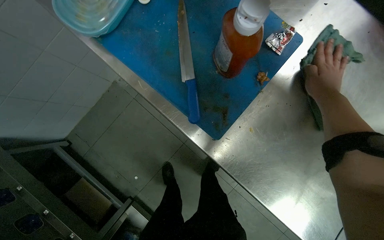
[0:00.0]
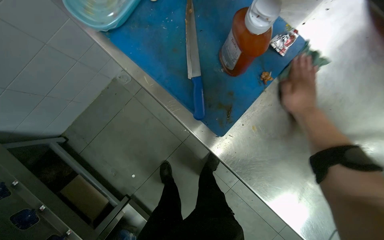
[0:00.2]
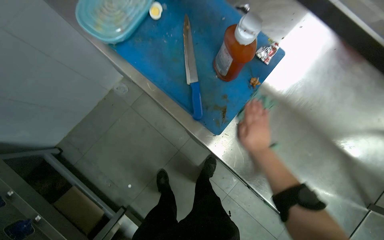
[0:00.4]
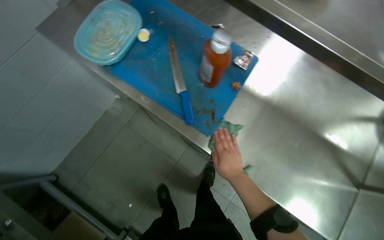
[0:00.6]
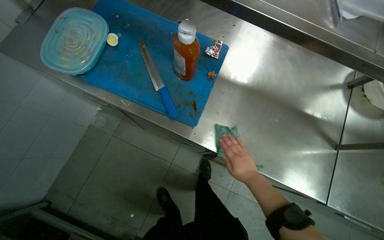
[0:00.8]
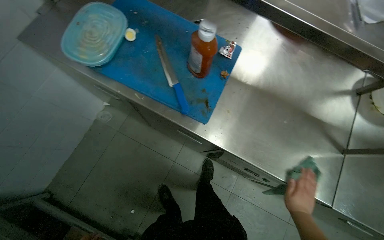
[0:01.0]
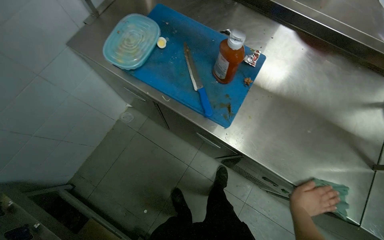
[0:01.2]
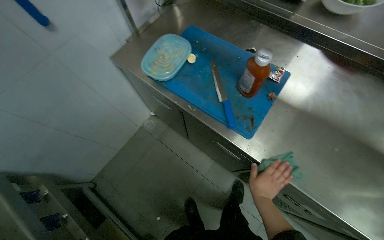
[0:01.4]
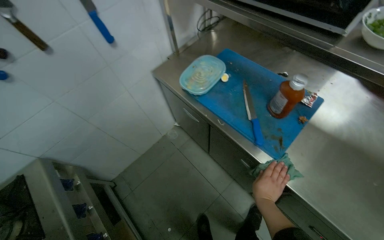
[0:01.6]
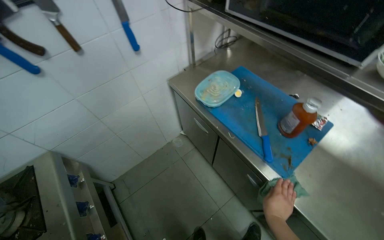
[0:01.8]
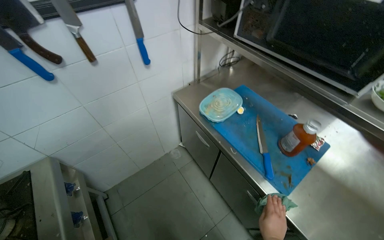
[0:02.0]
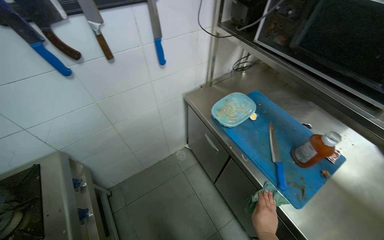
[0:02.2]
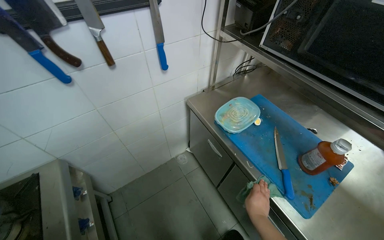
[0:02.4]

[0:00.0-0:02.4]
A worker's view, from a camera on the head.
Job: cleaning kitchen.
The whole recording: Wiping kitchen counter. The worker wipes the stainless steel kitchen counter with a green cloth.
0:00.0 to 0:01.2: The wearer looks approximately 15 degrees further upward. The right hand heads down the picture, covering some 50 cm.
0:01.2 to 0:02.4: The wearer looks roughly 25 degrees further to the left. The camera pitches upward, by some 20 degrees.

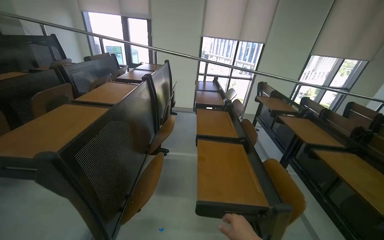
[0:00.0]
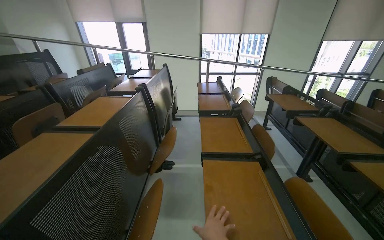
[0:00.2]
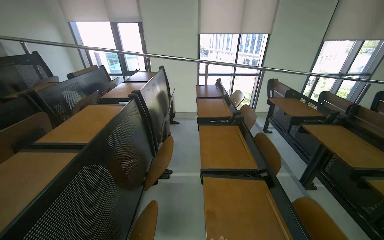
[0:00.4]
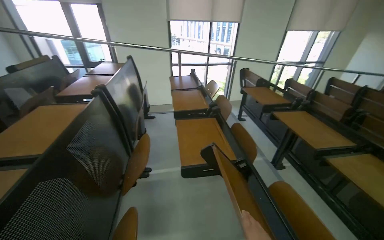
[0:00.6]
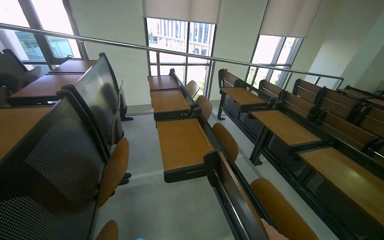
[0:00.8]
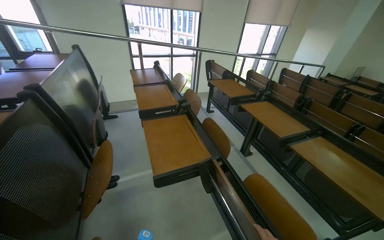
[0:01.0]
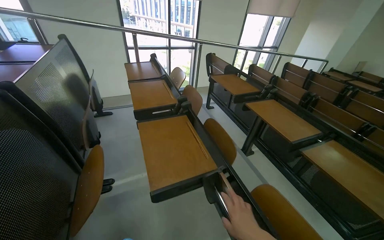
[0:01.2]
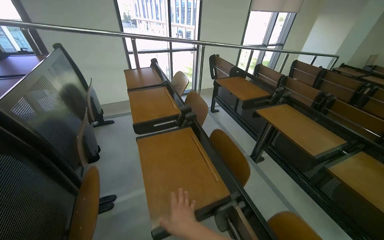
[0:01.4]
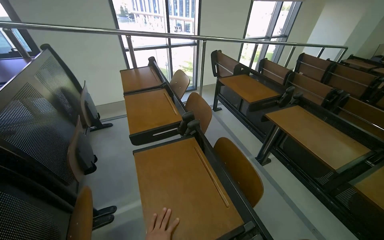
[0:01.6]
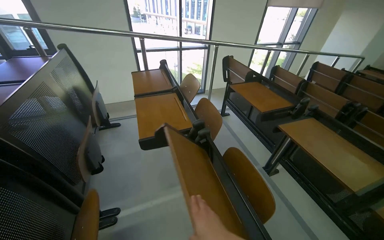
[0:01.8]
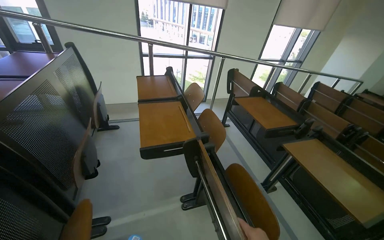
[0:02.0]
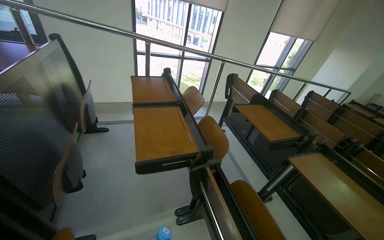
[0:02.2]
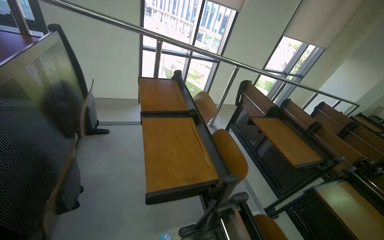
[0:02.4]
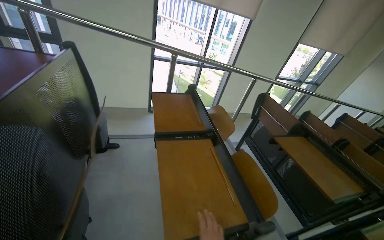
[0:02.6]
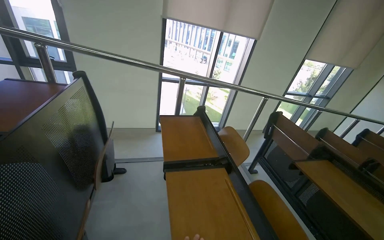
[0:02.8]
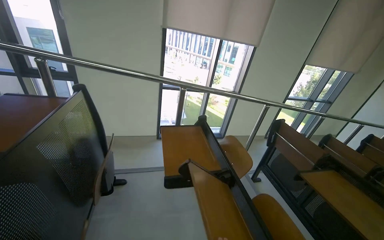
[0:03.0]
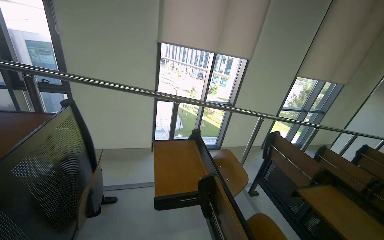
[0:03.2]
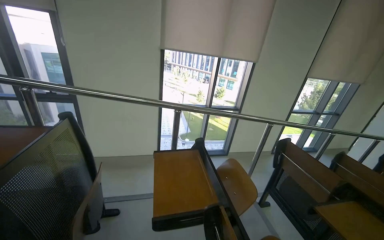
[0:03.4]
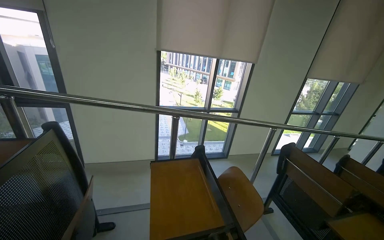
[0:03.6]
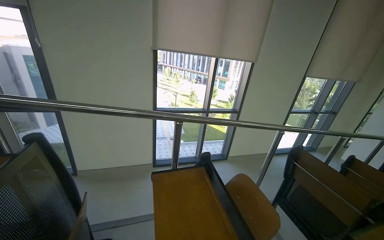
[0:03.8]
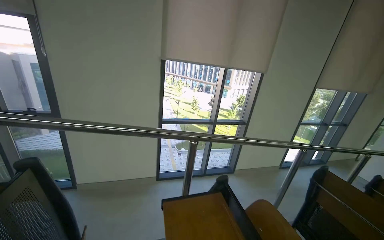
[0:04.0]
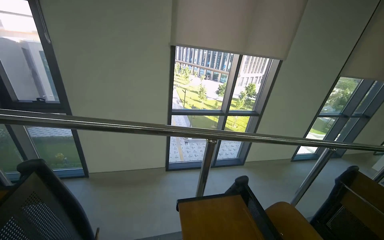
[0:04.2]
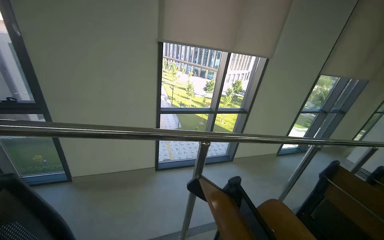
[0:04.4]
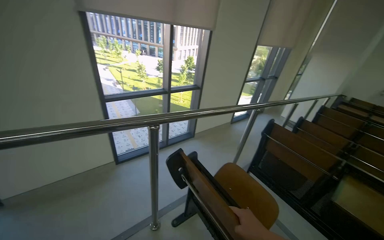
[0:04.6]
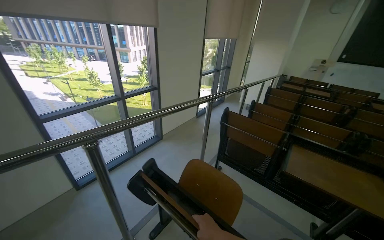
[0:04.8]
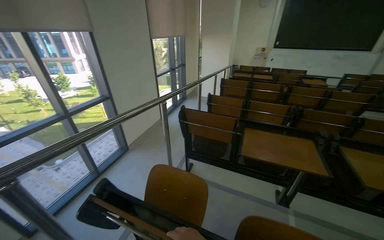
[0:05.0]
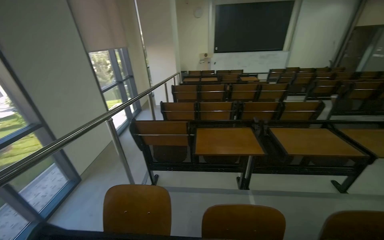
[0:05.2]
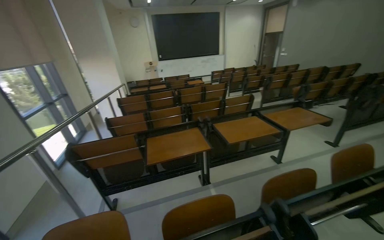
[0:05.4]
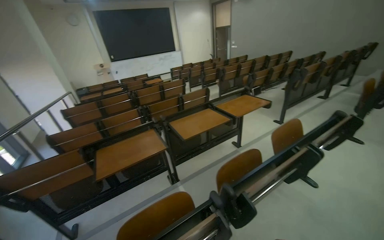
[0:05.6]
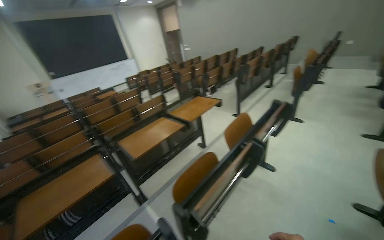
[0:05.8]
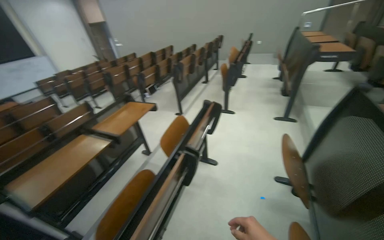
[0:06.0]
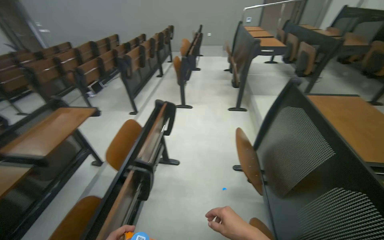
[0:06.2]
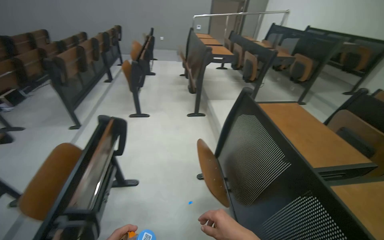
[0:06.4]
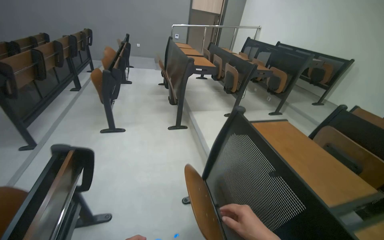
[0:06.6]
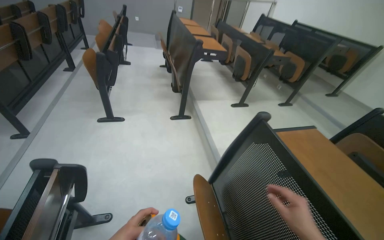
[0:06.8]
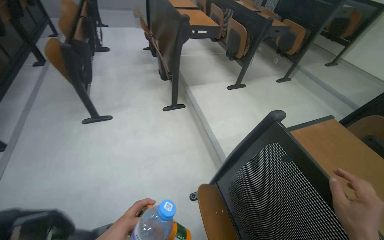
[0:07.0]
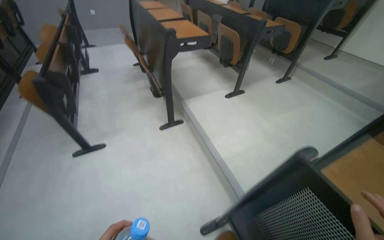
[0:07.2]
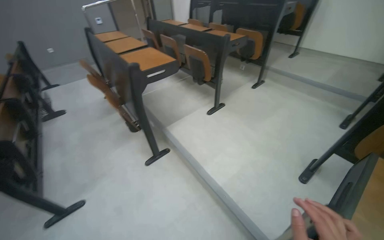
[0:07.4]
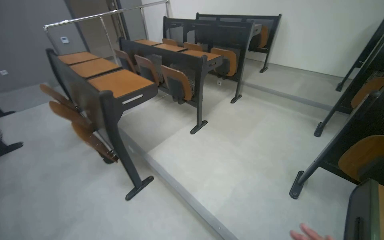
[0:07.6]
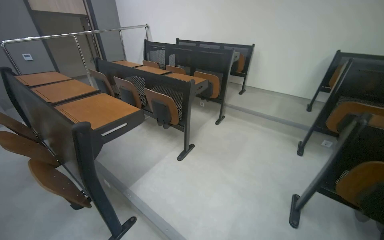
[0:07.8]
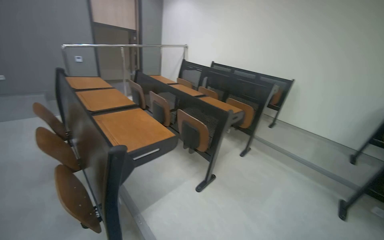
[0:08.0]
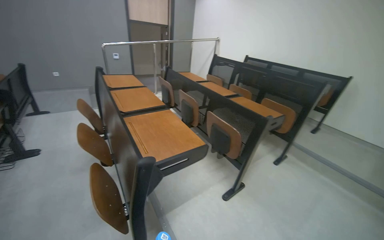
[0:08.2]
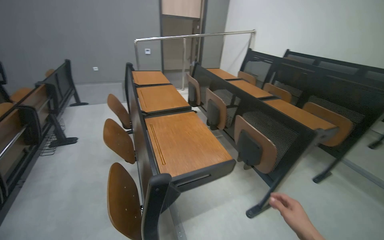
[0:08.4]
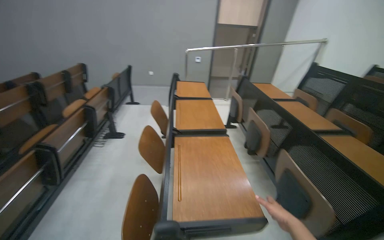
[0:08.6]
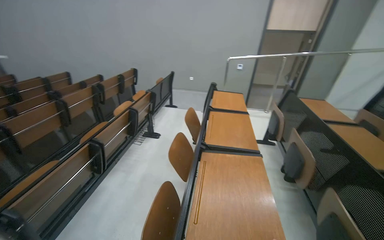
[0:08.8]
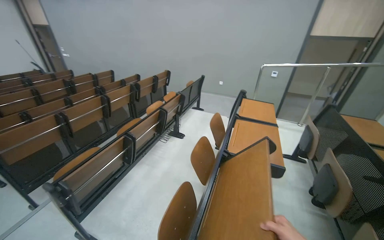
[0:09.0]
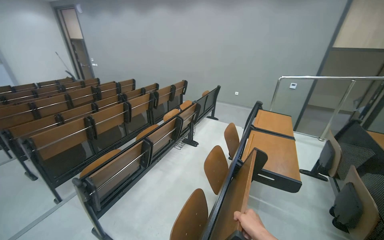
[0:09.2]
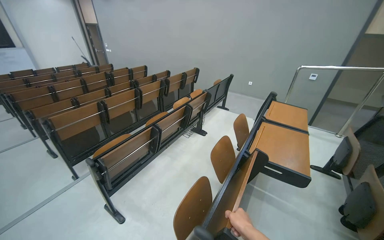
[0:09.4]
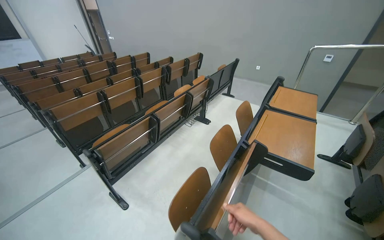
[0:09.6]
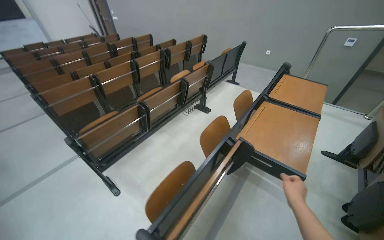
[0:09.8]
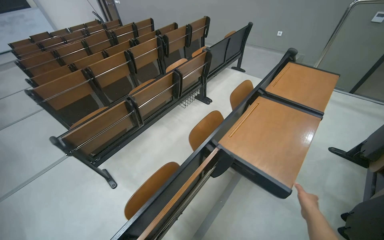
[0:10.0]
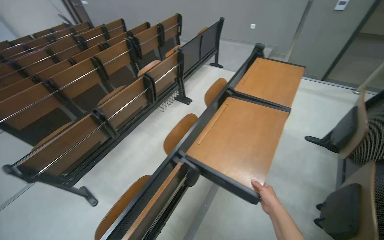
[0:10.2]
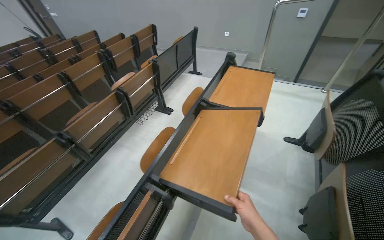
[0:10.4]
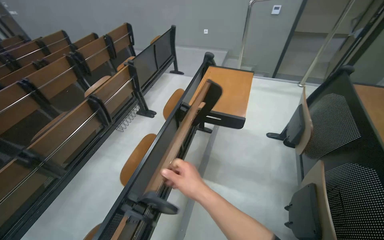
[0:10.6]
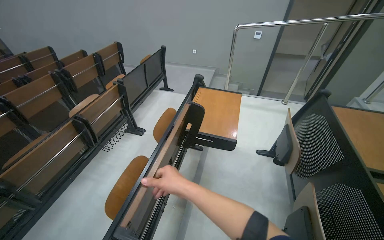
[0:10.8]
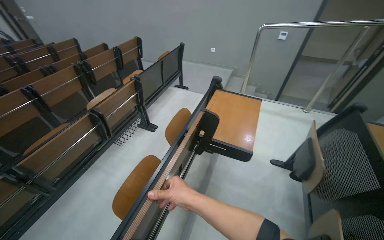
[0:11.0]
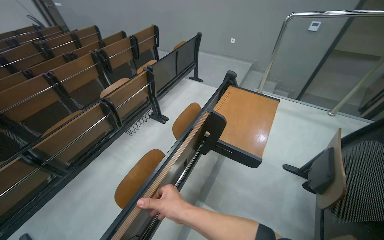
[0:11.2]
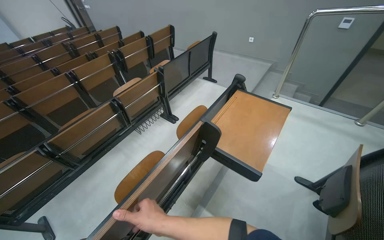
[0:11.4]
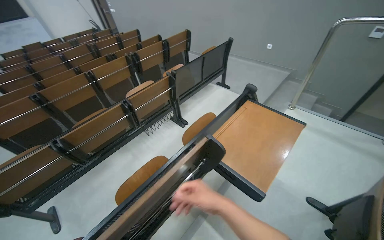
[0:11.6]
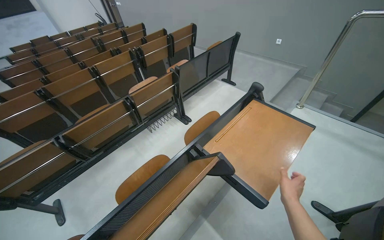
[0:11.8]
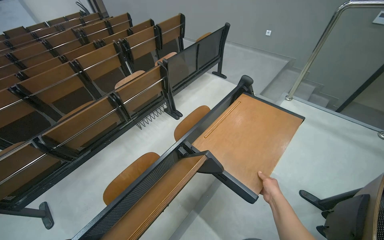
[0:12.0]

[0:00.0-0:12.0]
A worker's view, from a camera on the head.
Job: organizing items.
The whole recording: Folding down lecture hall desks. The worker continues walking through the lecture hall, folding down the desks.
0:00.0 to 0:01.6: The wearer moves roughly 90 cm. The head rotates approximately 25 degrees to the right. The camera pitches downward, by approximately 10 degrees.
0:01.6 to 0:03.0: The camera is carried roughly 70 cm.
0:03.0 to 0:04.4: The camera is carried about 60 cm.
0:04.4 to 0:06.0: The camera is carried approximately 80 cm. The wearer looks roughly 140 degrees further to the right.
0:06.0 to 0:07.6: The camera travels some 1.5 m. The wearer's head swings about 70 degrees to the right.
0:07.6 to 0:09.0: The camera travels about 80 cm. The head turns to the left by some 70 degrees. The camera pitches upward, by about 15 degrees.
0:09.0 to 0:10.4: The camera travels roughly 70 cm. The view tilts approximately 15 degrees downward.
0:10.4 to 0:12.0: The camera is carried roughly 40 cm. The head turns to the left by approximately 15 degrees.

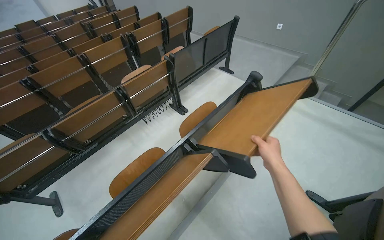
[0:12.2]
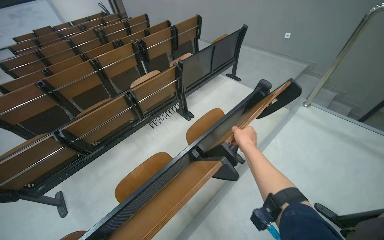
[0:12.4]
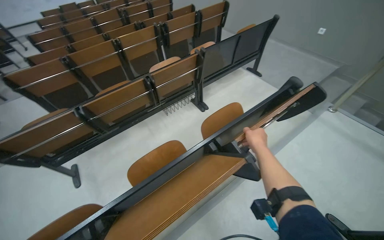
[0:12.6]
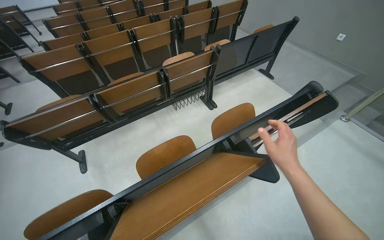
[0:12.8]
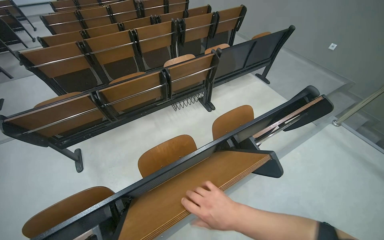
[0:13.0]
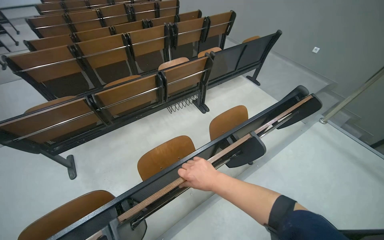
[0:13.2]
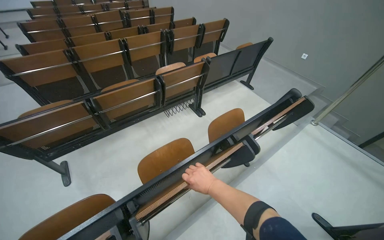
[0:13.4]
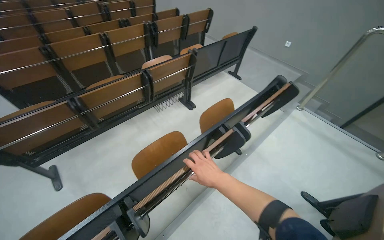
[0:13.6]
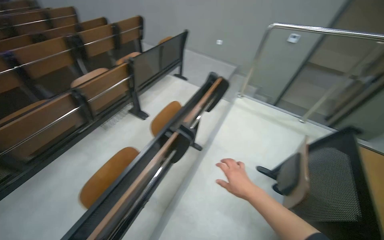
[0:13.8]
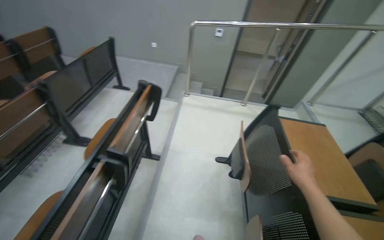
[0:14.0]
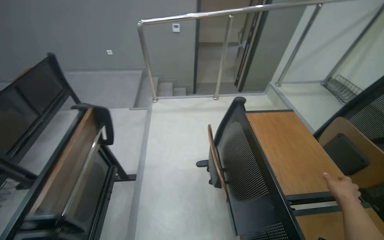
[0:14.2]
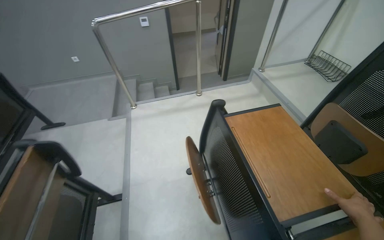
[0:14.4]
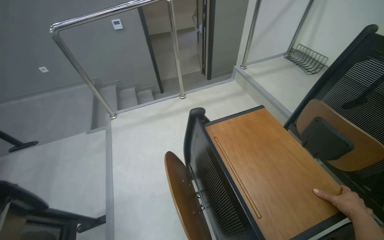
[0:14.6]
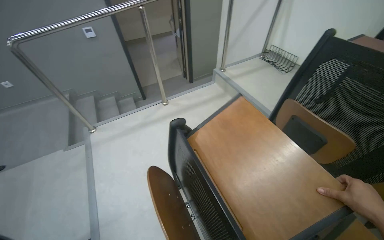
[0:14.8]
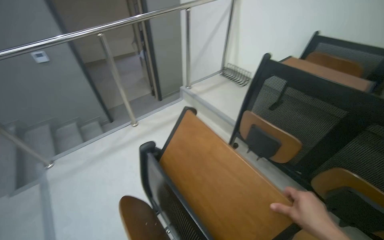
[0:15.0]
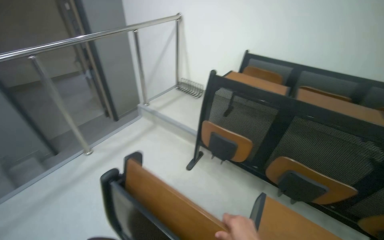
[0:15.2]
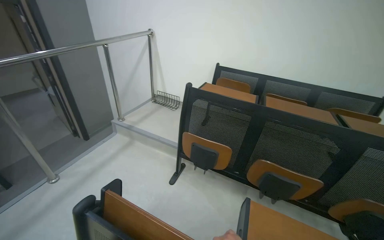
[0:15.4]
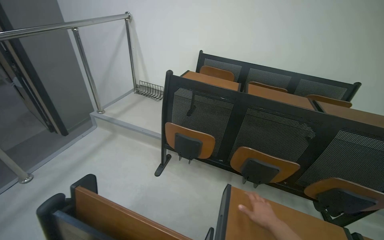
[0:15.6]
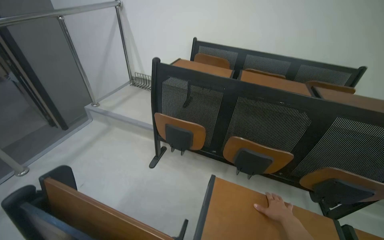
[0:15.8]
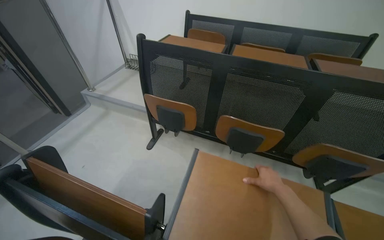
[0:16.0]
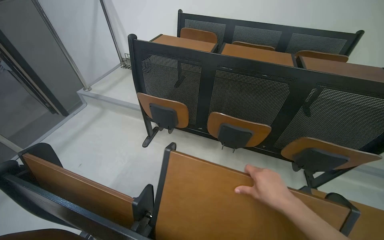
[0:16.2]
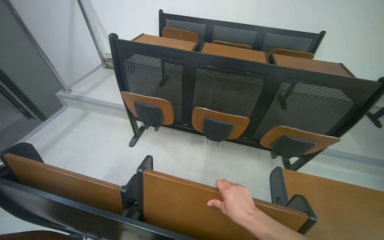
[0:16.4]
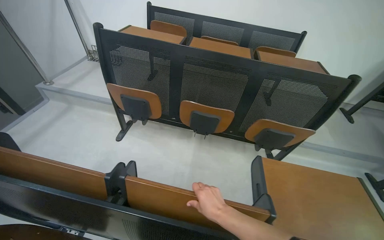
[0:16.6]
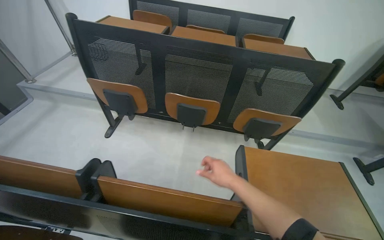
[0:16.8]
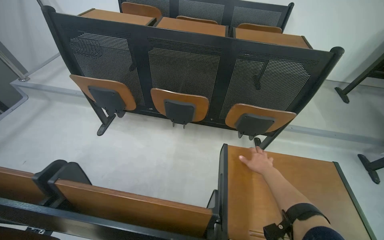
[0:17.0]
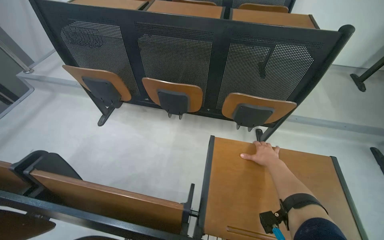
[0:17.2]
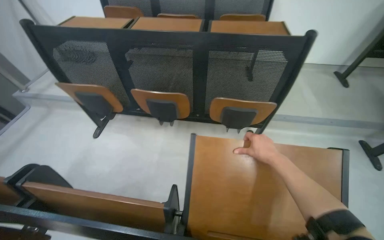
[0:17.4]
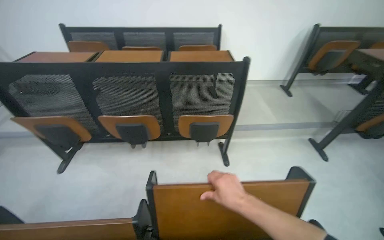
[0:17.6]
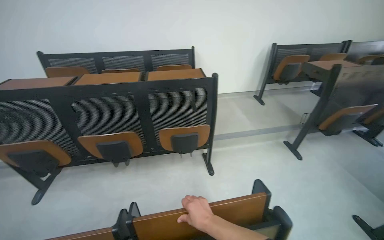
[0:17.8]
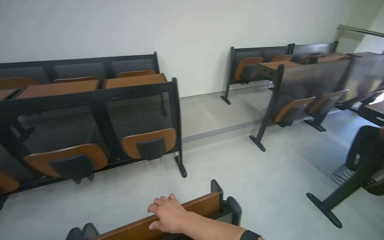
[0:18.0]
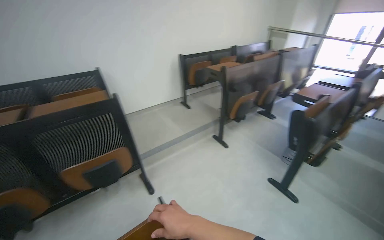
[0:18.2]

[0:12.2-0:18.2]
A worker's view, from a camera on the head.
Job: organizing items.
The whole recording: Folding down lecture hall desks. The worker continues walking through the lecture hall, folding down the desks.
0:12.2 to 0:13.8: The view pans to the right by about 20 degrees.
0:13.8 to 0:15.2: The wearer moves approximately 70 cm. The wearer's head swings roughly 85 degrees to the right.
0:15.2 to 0:16.6: The head turns to the right by some 25 degrees.
0:16.6 to 0:18.2: The camera is carried roughly 80 cm. The head rotates roughly 45 degrees to the right. The view tips upward by about 10 degrees.
